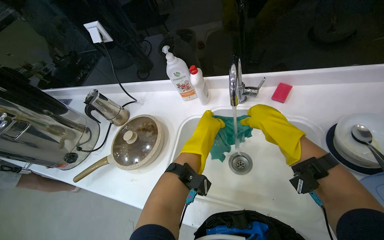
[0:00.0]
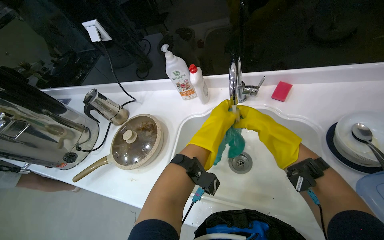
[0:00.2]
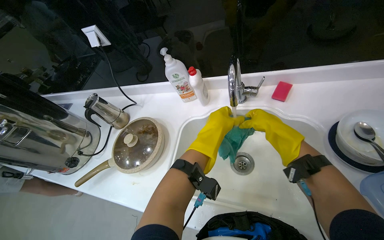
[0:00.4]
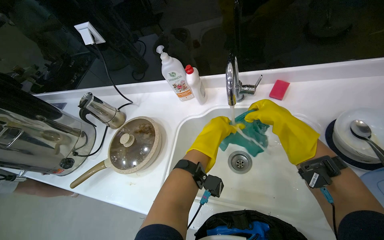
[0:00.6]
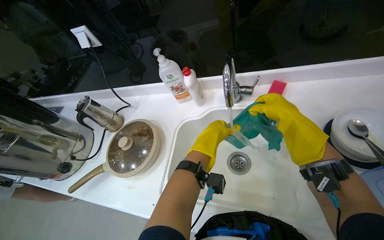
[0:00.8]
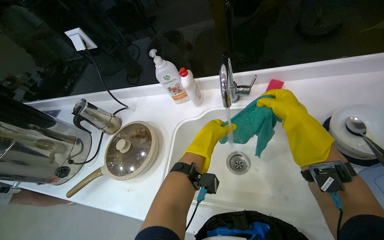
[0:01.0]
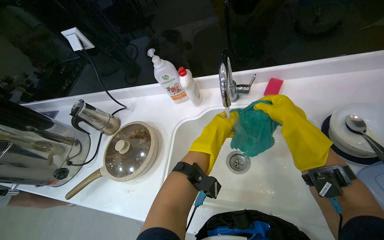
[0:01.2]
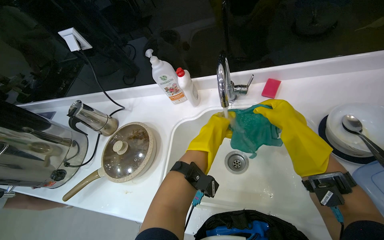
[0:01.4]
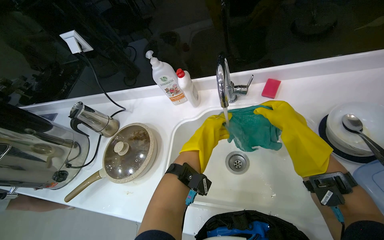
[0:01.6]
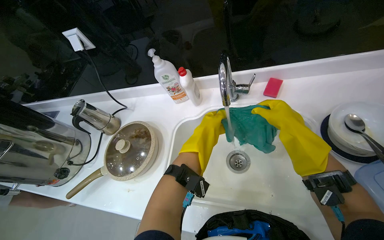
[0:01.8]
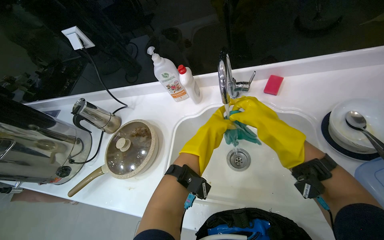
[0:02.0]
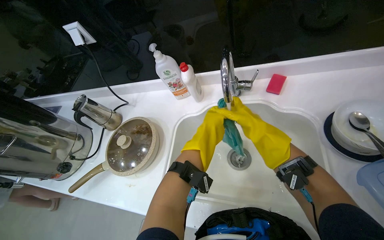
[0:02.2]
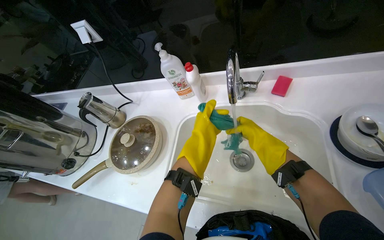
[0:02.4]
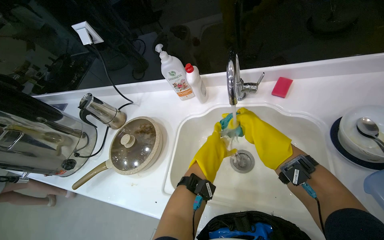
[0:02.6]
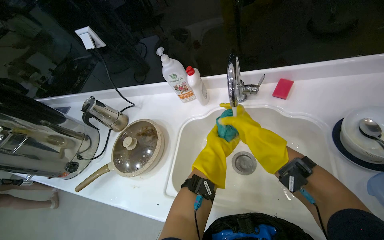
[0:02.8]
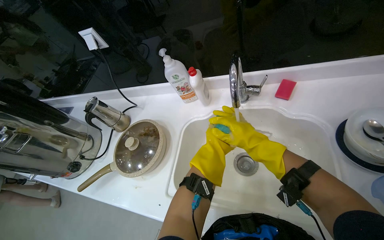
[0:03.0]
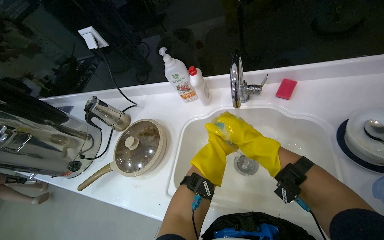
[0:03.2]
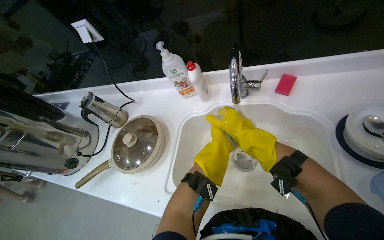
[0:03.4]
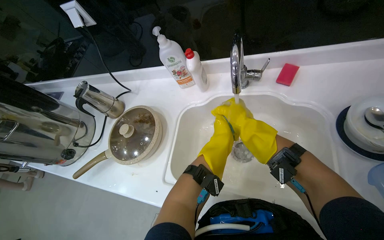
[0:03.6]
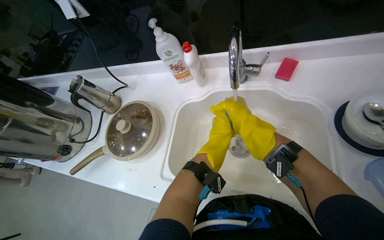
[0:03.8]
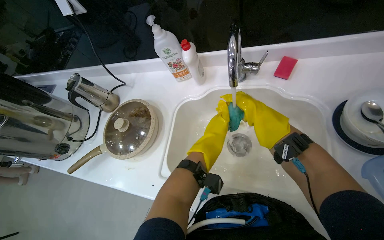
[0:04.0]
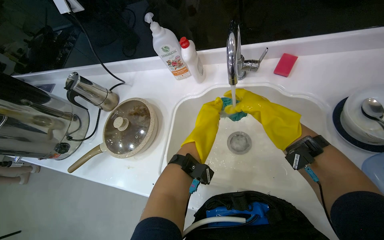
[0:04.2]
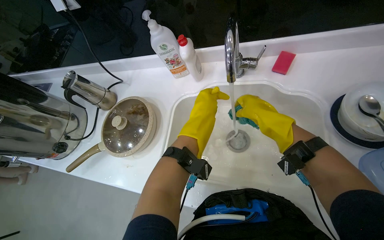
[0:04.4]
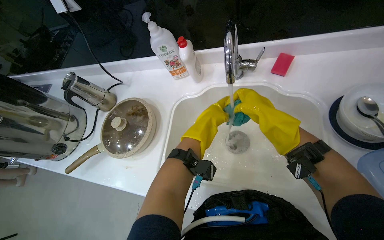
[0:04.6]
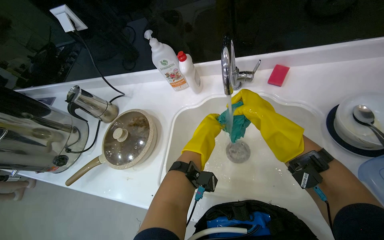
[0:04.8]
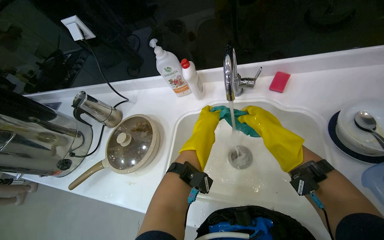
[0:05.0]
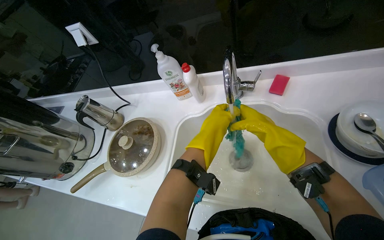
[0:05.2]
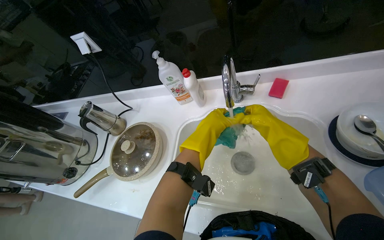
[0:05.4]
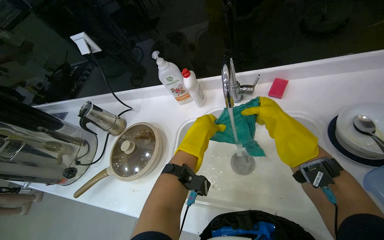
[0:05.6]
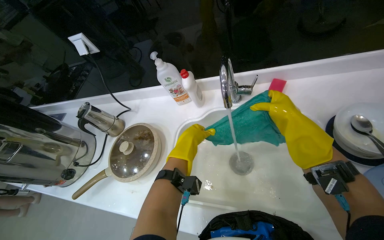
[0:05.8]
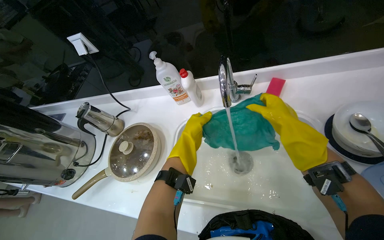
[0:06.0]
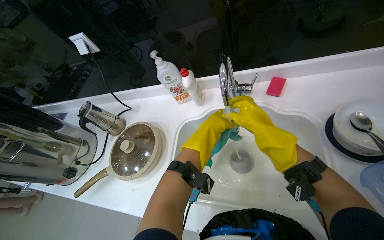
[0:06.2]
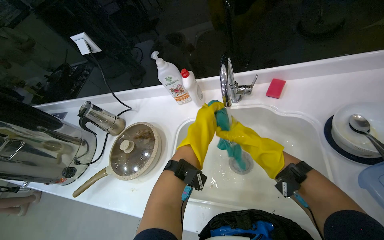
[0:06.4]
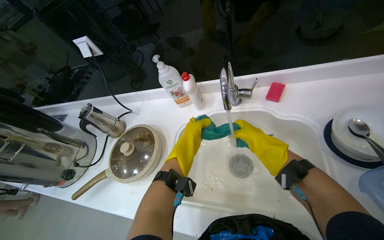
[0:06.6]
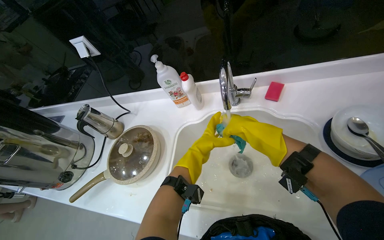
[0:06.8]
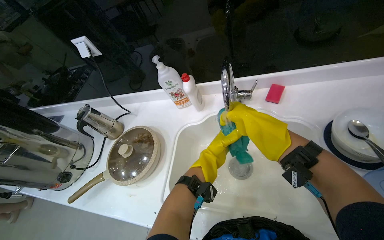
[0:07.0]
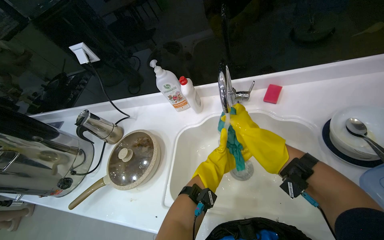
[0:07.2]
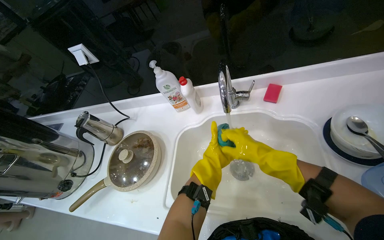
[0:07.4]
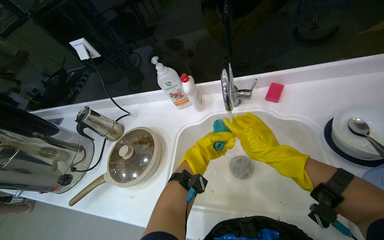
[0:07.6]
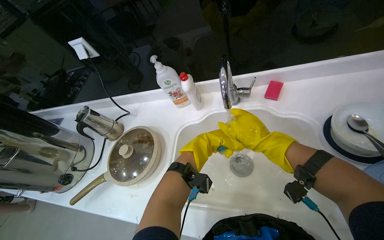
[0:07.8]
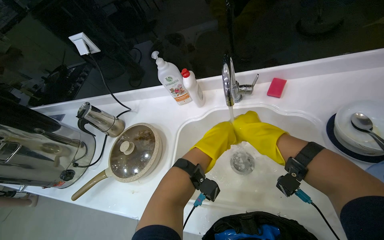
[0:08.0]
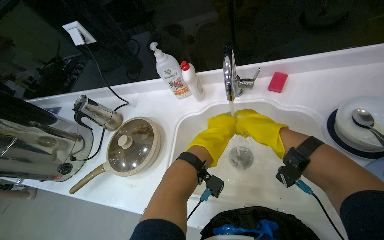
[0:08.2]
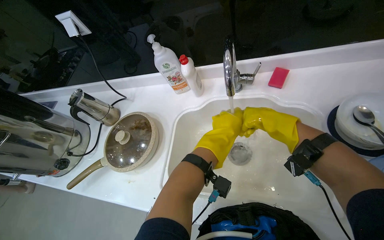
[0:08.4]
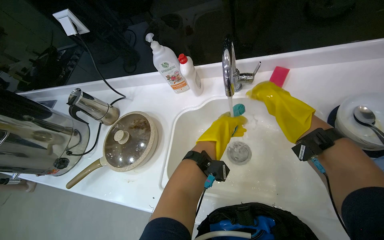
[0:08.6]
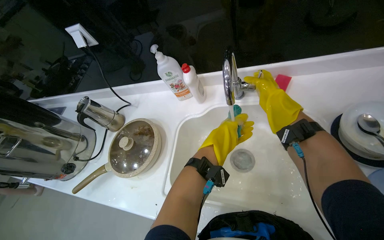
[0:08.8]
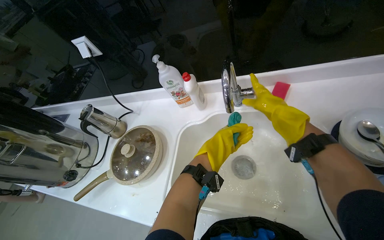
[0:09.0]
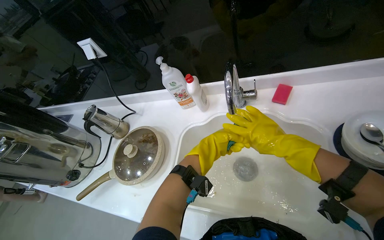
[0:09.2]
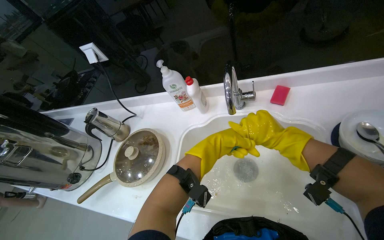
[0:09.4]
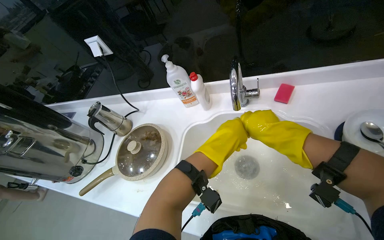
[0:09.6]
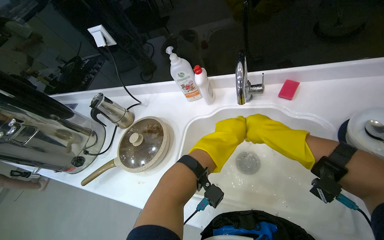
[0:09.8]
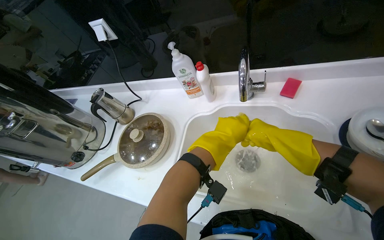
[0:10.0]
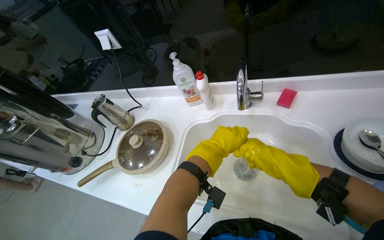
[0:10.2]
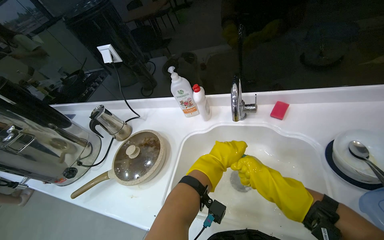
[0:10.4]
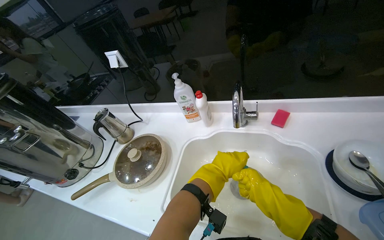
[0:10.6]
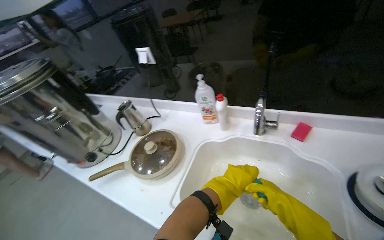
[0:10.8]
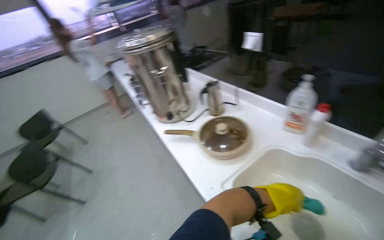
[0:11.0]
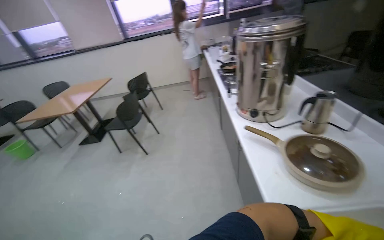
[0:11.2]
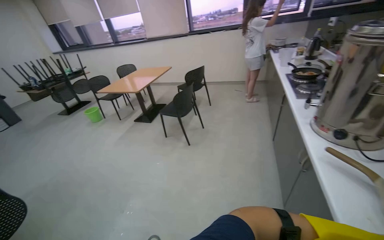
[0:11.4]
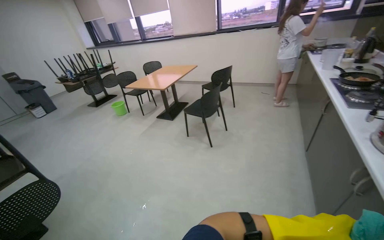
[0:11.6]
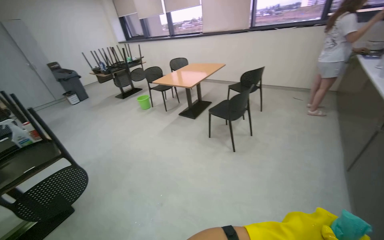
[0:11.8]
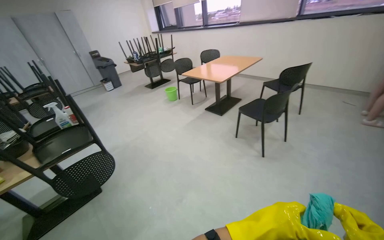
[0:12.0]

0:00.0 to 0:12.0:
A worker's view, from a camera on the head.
Job: wiping surfaces.
The whole recording: Cleaning wooden table. The worker applies cleaner and wipes the wooden table.
0:00.0 to 0:01.6: The right hand travels to the right by roughly 10 cm.
0:01.6 to 0:03.0: The right hand shifts approximately 15 cm to the left.
0:06.0 to 0:07.6: The left hand moves farther from the camera, some 15 cm.
0:07.6 to 0:09.0: The left hand goes nearer to the camera and returns, some 15 cm each way. Meanwhile the right hand heads up the picture, covering roughly 15 cm.
0:09.0 to 0:10.4: The right hand is displaced down the picture by about 20 cm.
0:10.4 to 0:12.0: The wearer moves roughly 80 cm. The wearer looks about 120 degrees further to the left.

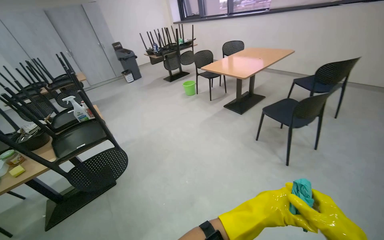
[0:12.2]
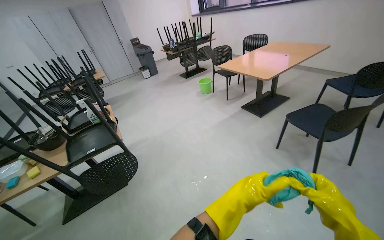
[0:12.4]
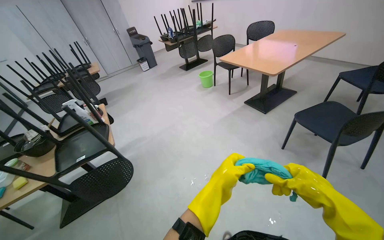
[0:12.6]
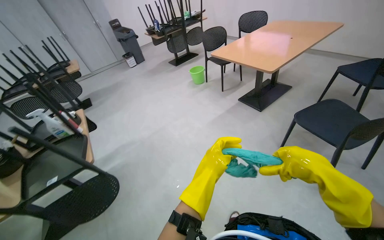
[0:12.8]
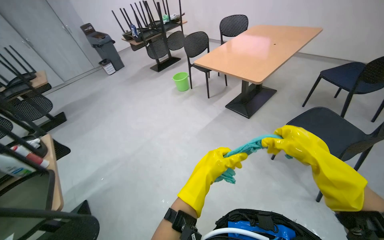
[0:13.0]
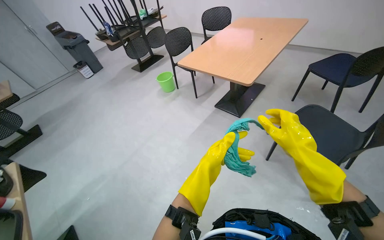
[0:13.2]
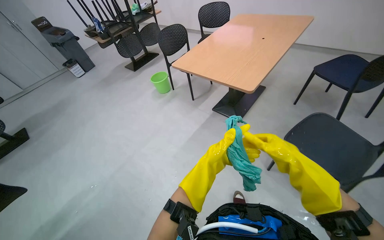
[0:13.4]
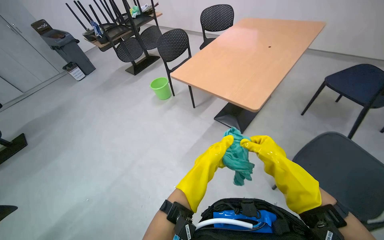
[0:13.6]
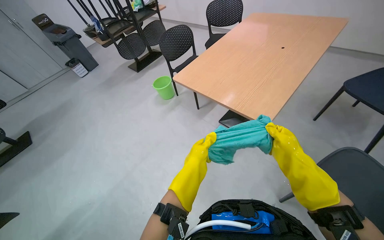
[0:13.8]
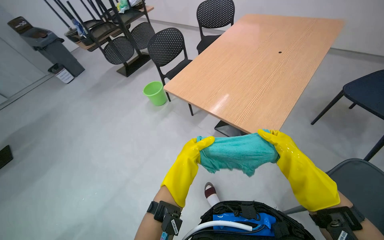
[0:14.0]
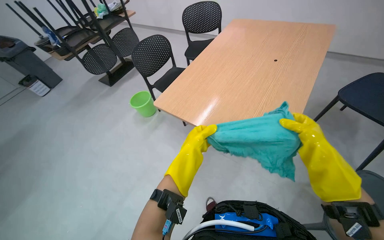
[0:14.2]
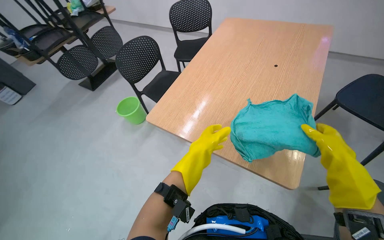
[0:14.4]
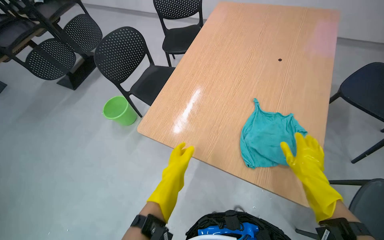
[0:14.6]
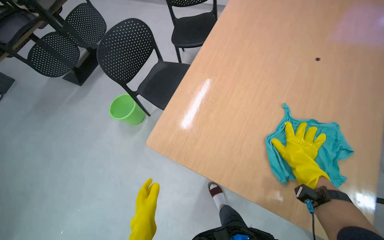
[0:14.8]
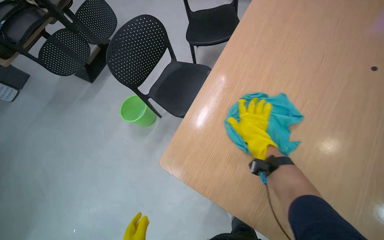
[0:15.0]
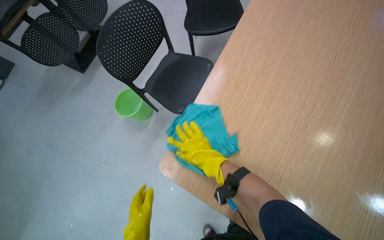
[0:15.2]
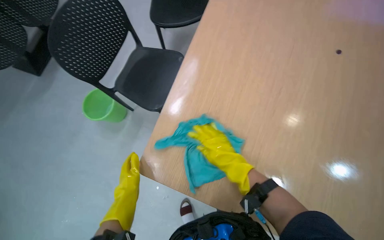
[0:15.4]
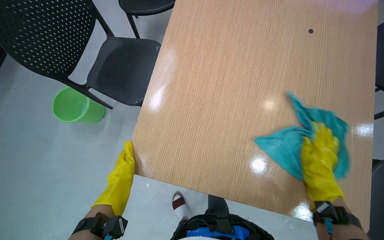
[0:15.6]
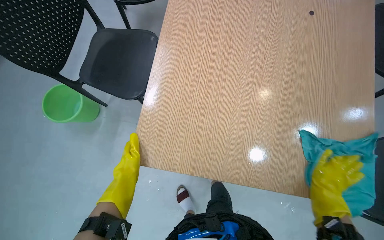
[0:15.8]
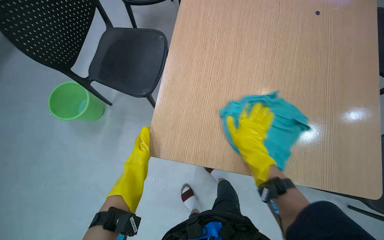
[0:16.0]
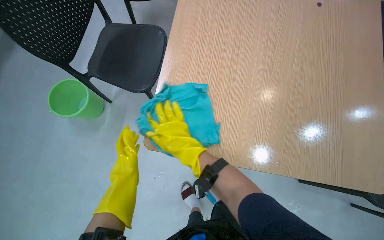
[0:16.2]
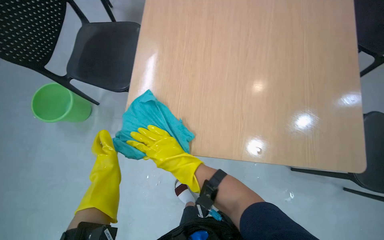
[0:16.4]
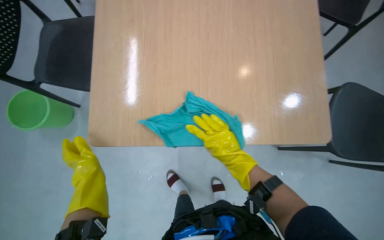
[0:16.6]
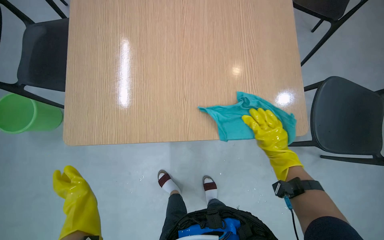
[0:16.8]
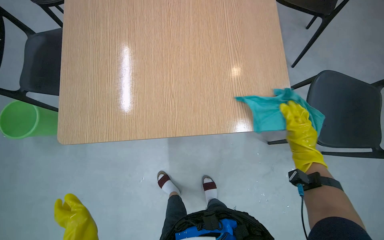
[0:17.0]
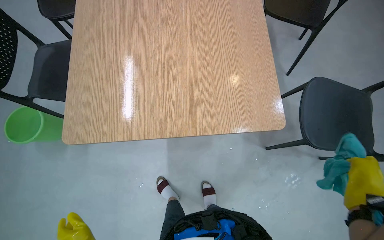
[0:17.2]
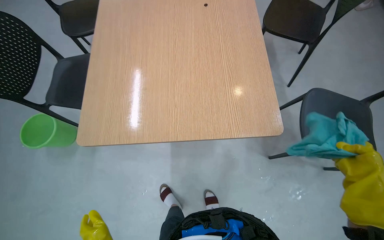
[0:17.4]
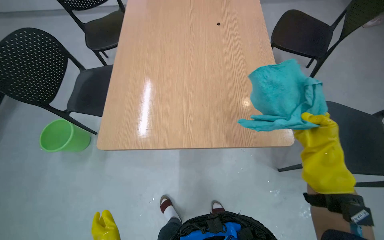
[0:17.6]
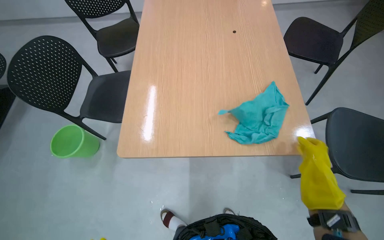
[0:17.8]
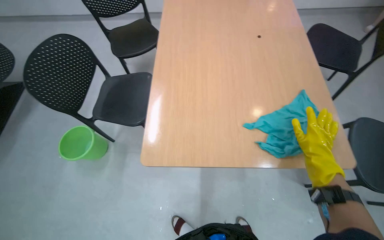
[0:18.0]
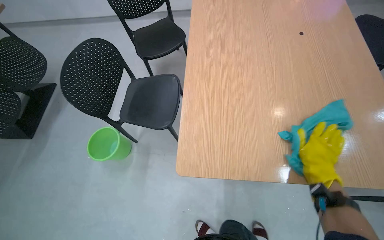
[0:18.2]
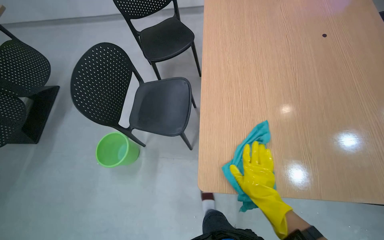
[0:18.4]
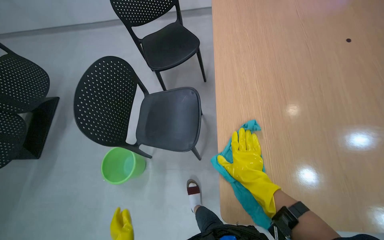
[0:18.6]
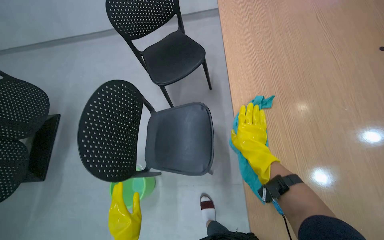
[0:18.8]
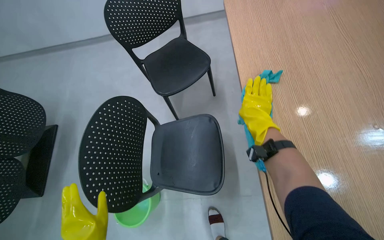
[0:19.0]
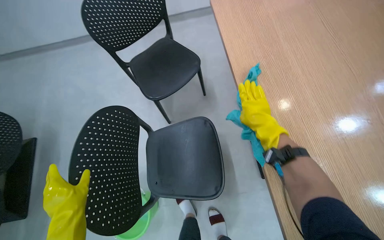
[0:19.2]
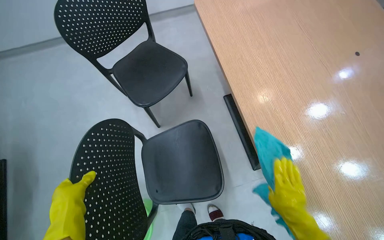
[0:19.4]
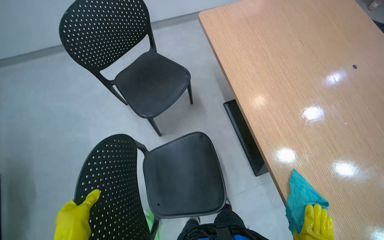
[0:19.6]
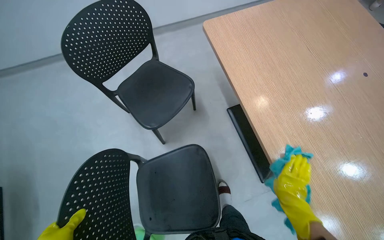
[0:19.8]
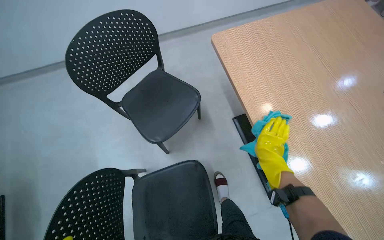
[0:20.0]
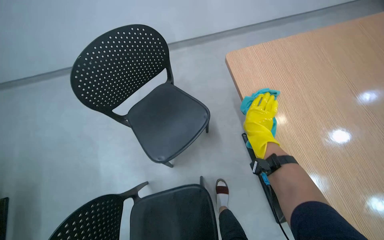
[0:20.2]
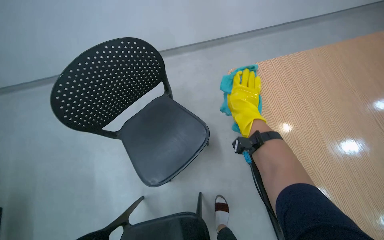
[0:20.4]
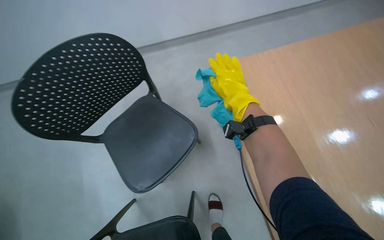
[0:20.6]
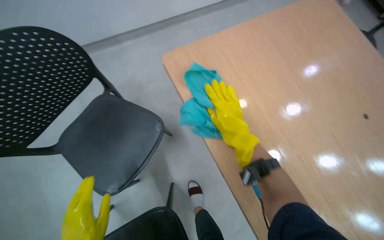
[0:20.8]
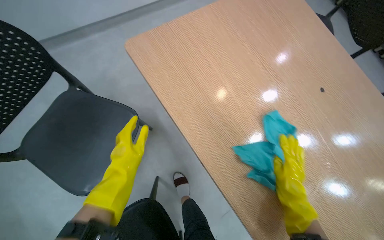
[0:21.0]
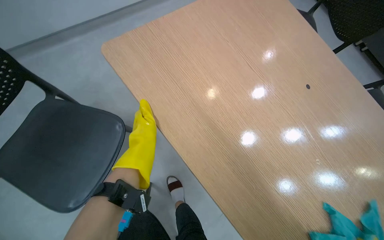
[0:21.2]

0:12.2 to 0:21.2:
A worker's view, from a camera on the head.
Job: wiping surfaces.
The whole recording: Cleaning wooden table. The worker applies cleaner and wipes the wooden table.
0:12.2 to 0:13.8: The wearer moves roughly 1.5 m. The view tilts approximately 15 degrees downward.
0:13.8 to 0:15.2: The wearer moves about 90 cm. The wearer looks some 15 degrees further downward.
0:15.2 to 0:16.6: The wearer looks some 25 degrees further to the right. The wearer looks some 15 degrees further downward. The right hand moves left and right over some 50 cm, changing direction 2 times.
0:16.6 to 0:18.2: The wearer's head swings about 30 degrees to the left. The view tilts roughly 15 degrees upward.
0:18.2 to 0:19.8: The head travels some 60 cm.
